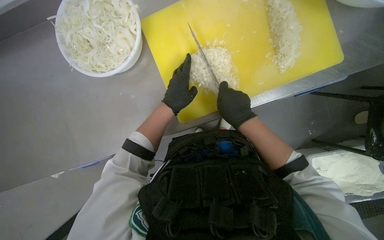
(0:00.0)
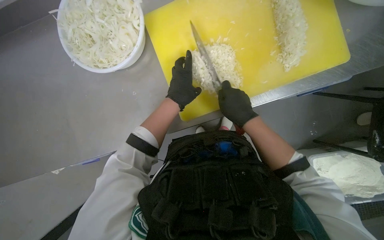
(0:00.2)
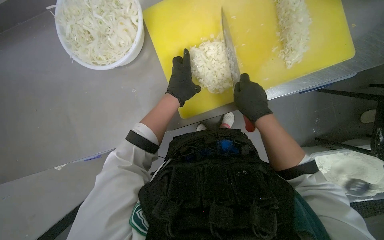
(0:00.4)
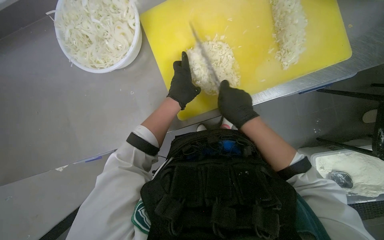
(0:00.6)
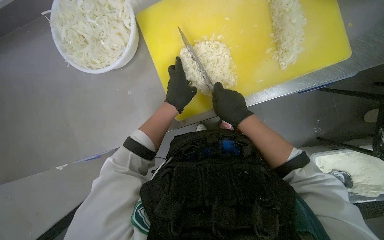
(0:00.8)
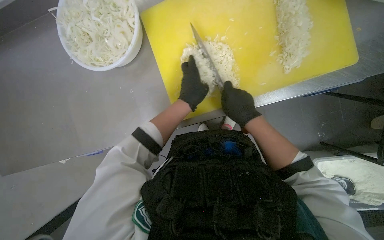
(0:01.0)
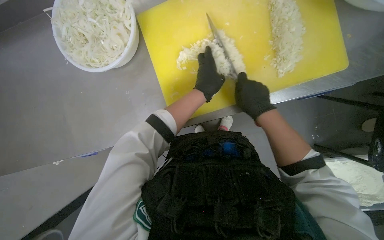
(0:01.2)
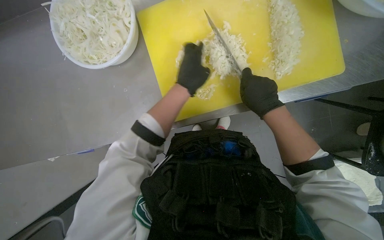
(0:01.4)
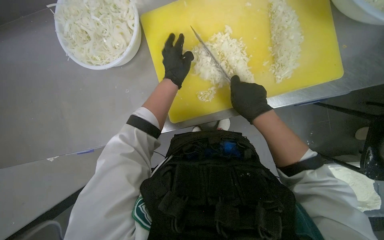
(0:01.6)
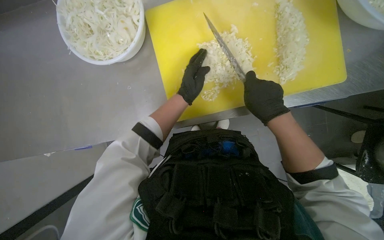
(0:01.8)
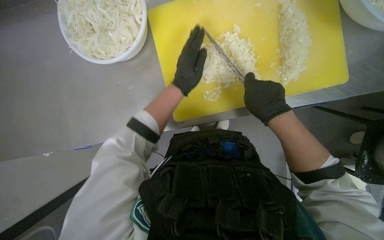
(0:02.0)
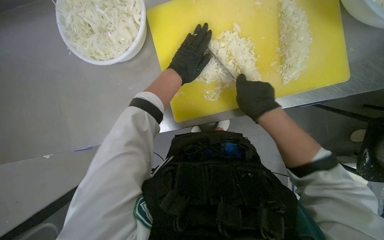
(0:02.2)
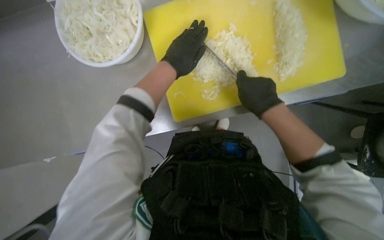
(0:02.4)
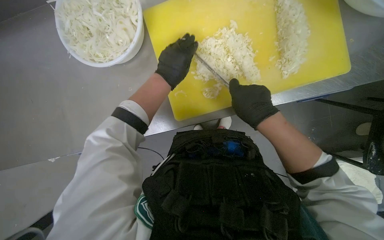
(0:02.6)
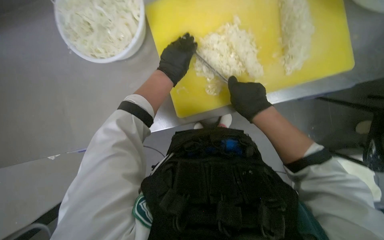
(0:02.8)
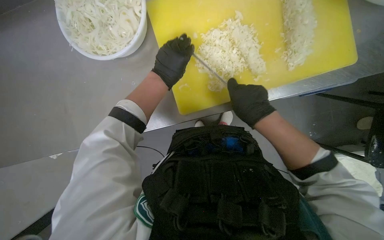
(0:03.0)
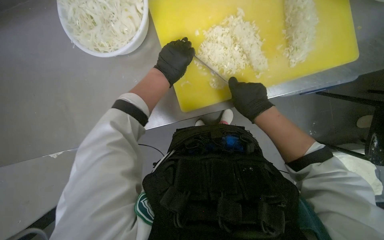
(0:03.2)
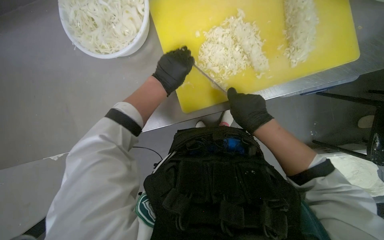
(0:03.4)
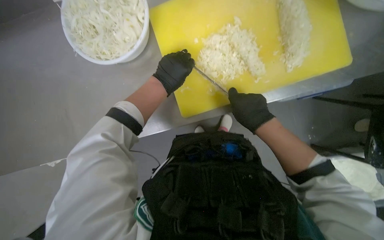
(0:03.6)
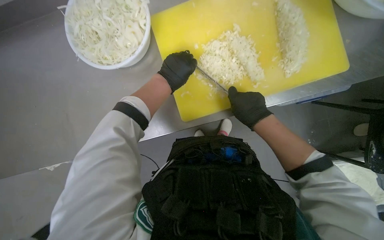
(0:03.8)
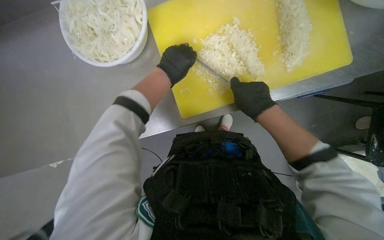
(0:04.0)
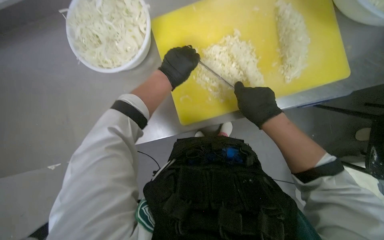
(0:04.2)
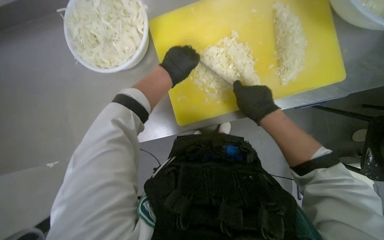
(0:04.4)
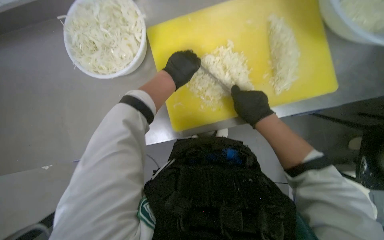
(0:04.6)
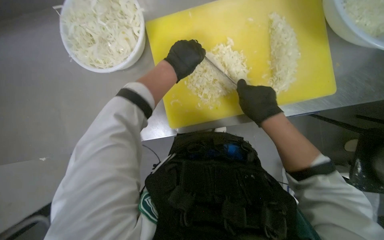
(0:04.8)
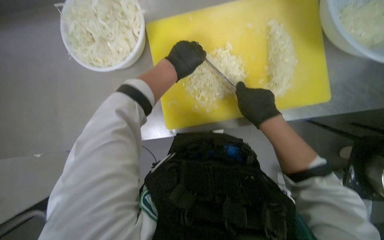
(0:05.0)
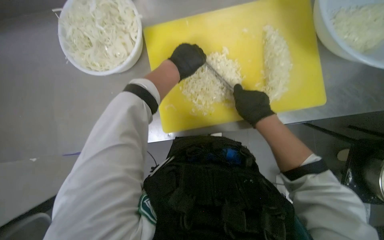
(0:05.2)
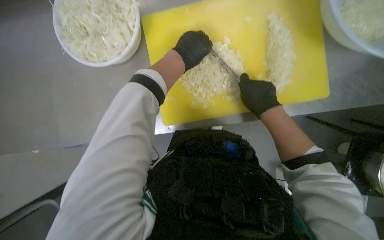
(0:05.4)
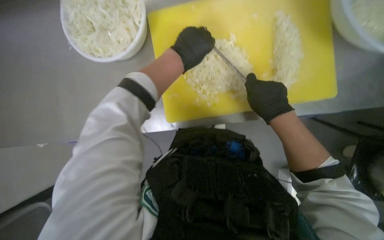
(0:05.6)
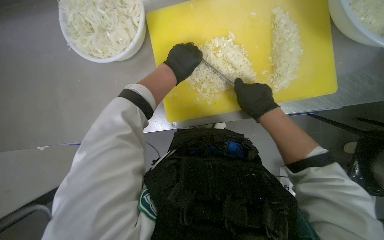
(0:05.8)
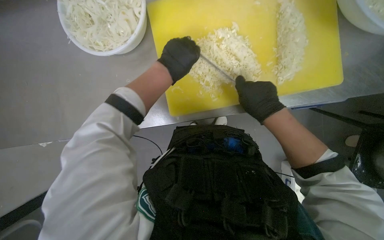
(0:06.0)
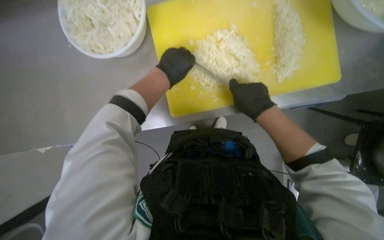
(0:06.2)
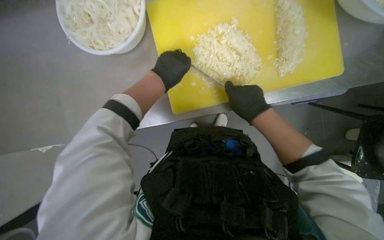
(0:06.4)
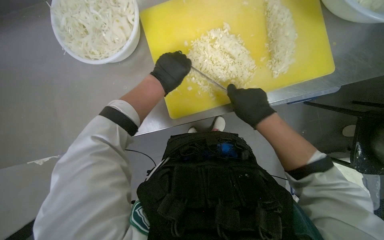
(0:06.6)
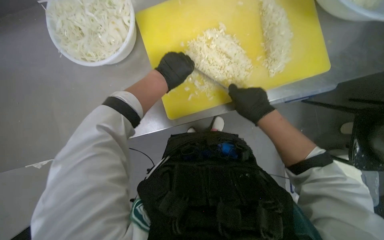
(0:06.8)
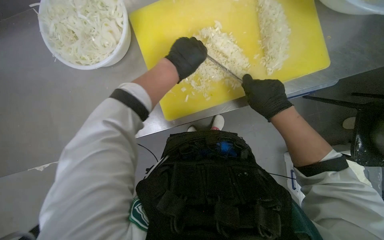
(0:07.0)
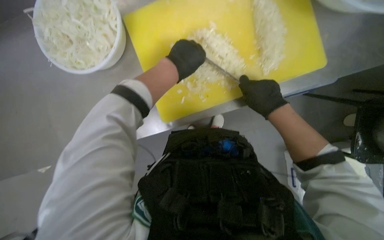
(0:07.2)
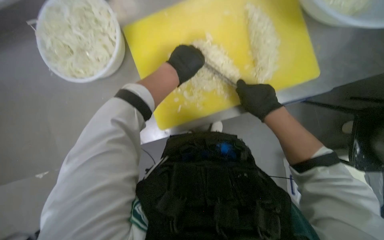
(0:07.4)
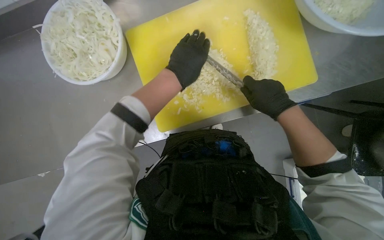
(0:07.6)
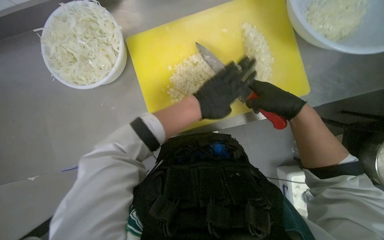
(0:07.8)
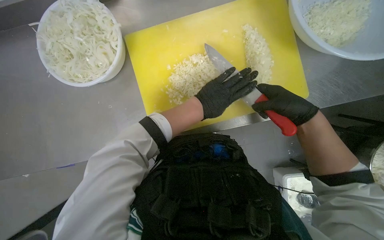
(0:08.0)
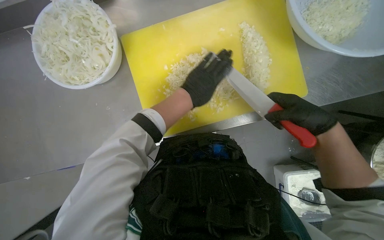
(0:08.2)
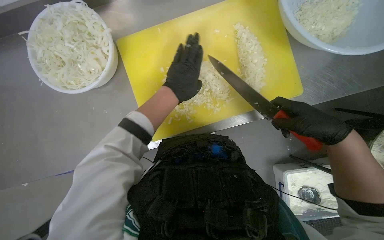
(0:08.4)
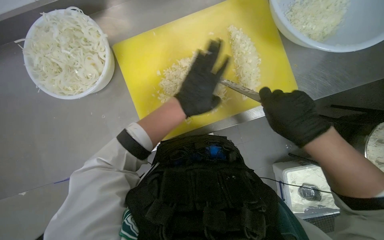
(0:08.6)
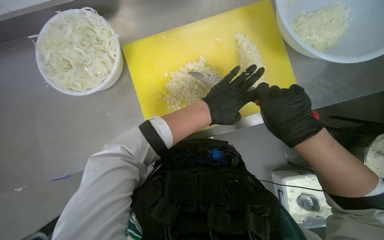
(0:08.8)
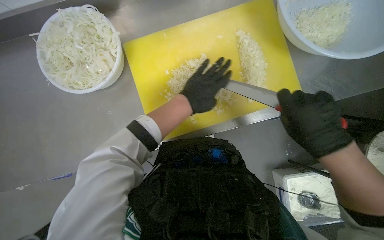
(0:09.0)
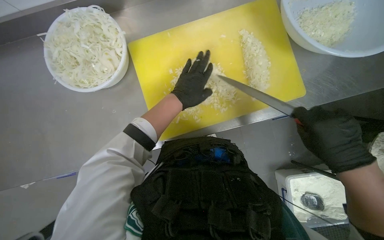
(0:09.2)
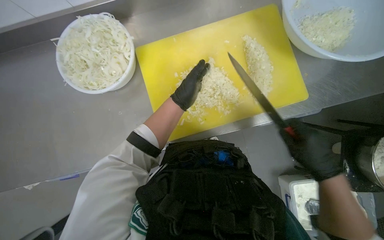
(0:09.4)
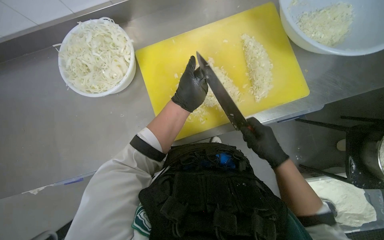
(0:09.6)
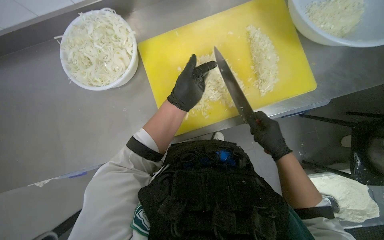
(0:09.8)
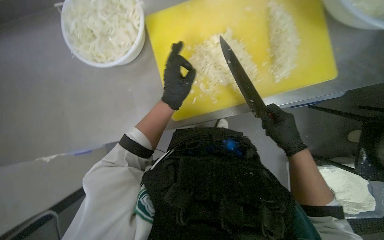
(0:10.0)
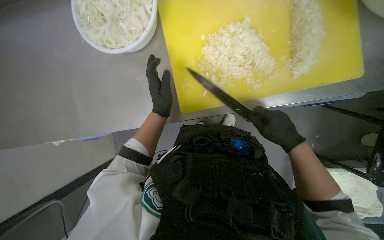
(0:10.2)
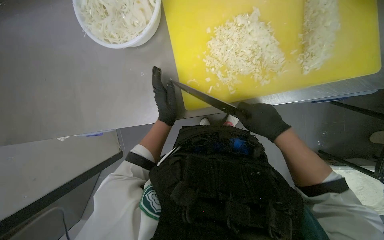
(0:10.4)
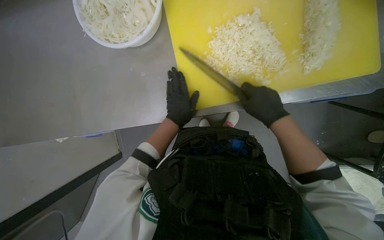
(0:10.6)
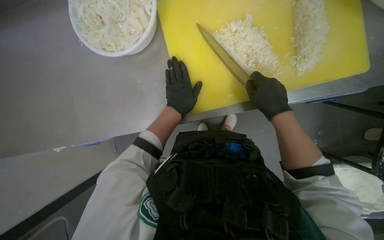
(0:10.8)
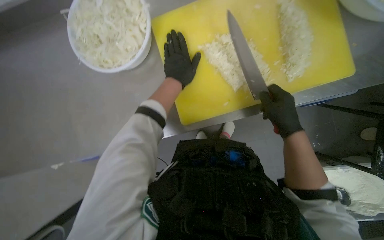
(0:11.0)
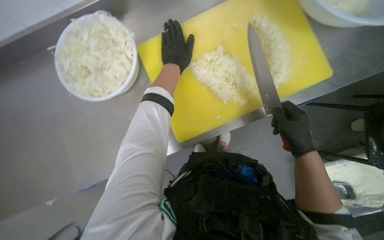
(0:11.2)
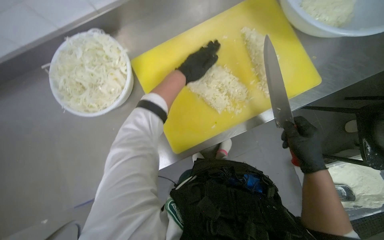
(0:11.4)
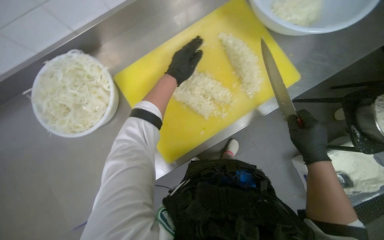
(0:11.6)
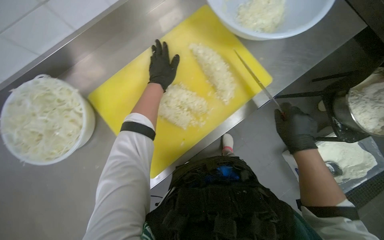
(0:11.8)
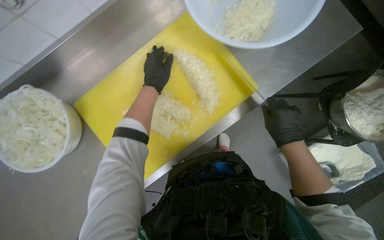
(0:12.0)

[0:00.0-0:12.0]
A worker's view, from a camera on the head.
Job: preparing food.
The whole recording: Chopping onions. The worker continues chopping onions on a yellow cutting board, then transfers them to a bowl and gets more onions to chop.
0:00.0 to 0:01.6: The left hand moves up the picture, about 10 cm.
0:01.6 to 0:03.0: The hands stay close to where they were, moving slightly.
0:03.0 to 0:04.4: The hands stay close to where they were, moving slightly.
0:04.4 to 0:06.0: The hands make small movements and keep their place.
0:06.0 to 0:07.6: The hands stay close to where they were, moving slightly.
0:07.6 to 0:09.0: The left hand goes left and right, approximately 10 cm each way, reversing 2 times; the right hand is displaced nearer to the camera by approximately 15 cm.
0:09.0 to 0:10.4: The left hand heads to the left, covering approximately 15 cm; the right hand moves farther from the camera, some 15 cm.
0:10.4 to 0:12.0: The scene turns approximately 25 degrees counterclockwise in the picture. The left hand heads up the picture, covering roughly 35 cm.

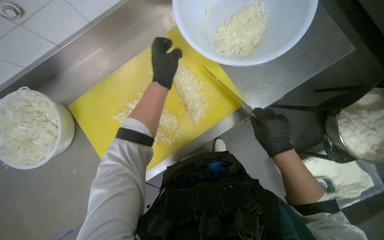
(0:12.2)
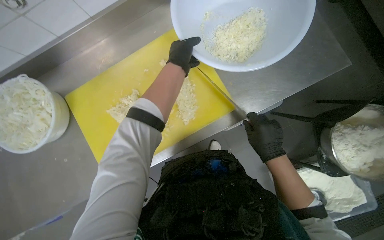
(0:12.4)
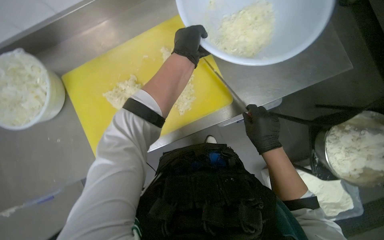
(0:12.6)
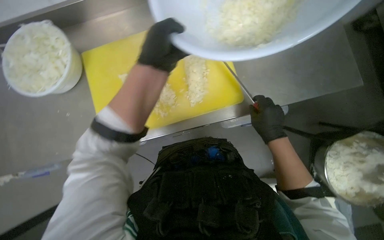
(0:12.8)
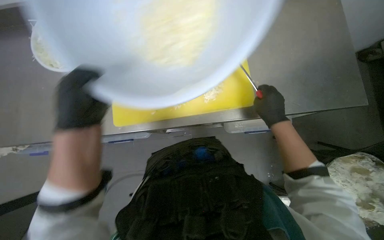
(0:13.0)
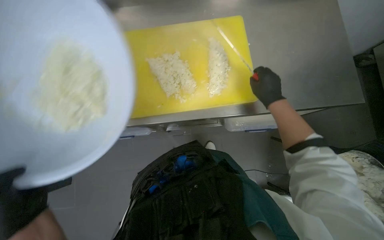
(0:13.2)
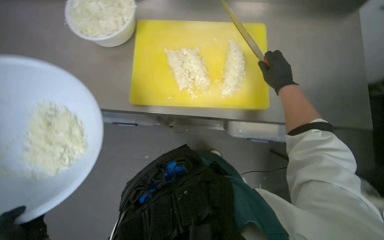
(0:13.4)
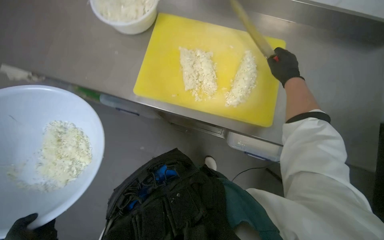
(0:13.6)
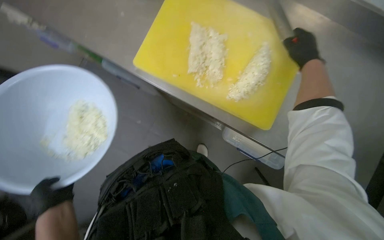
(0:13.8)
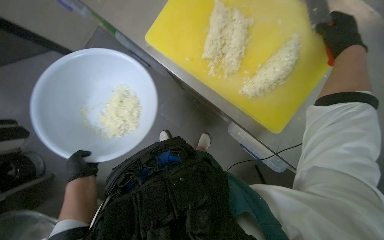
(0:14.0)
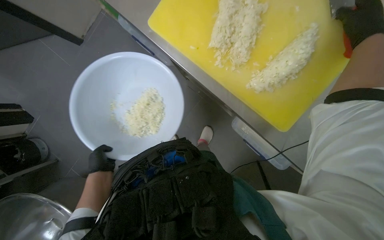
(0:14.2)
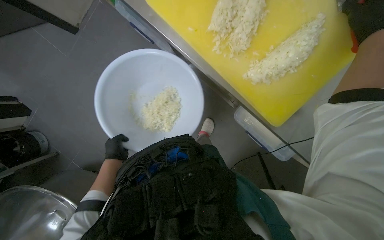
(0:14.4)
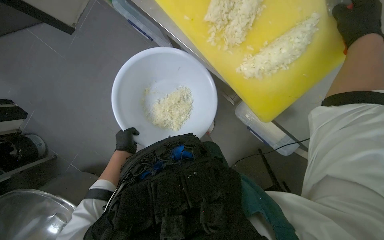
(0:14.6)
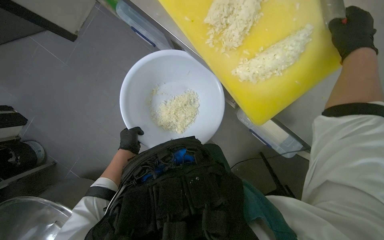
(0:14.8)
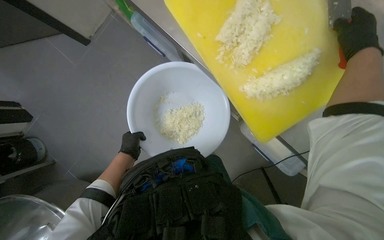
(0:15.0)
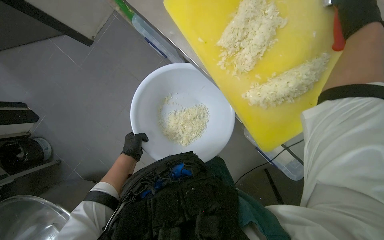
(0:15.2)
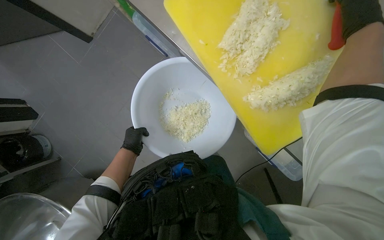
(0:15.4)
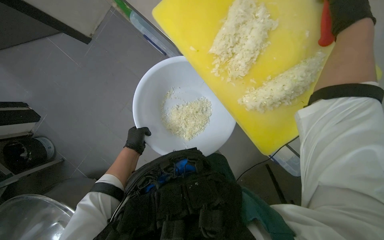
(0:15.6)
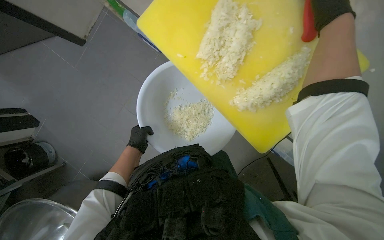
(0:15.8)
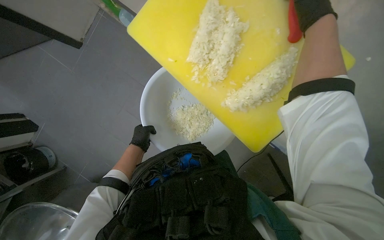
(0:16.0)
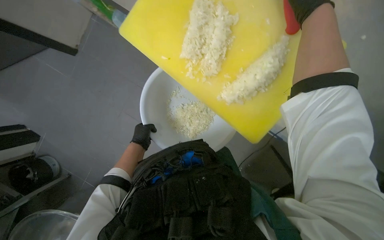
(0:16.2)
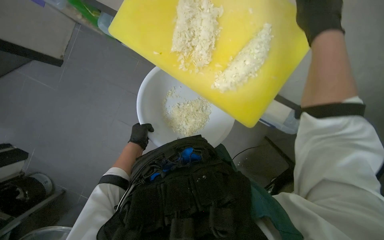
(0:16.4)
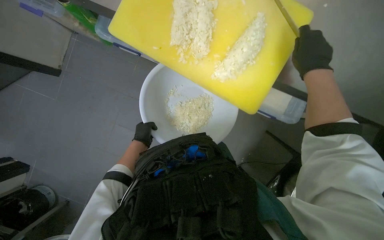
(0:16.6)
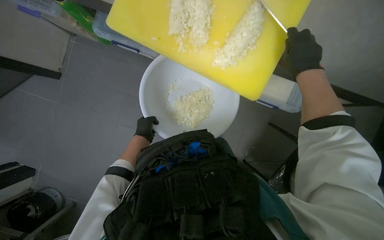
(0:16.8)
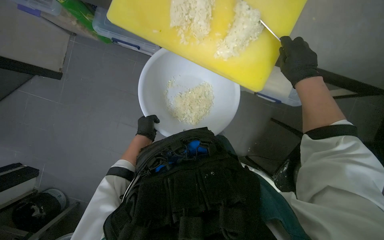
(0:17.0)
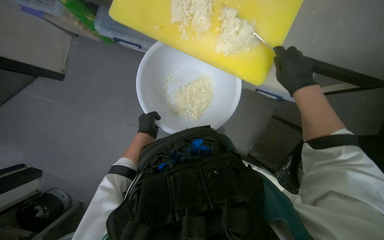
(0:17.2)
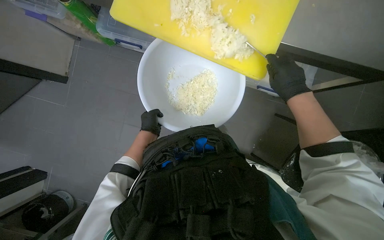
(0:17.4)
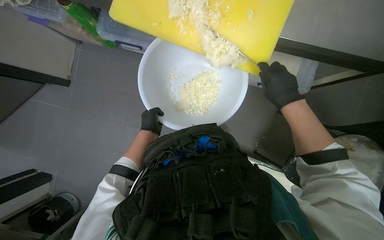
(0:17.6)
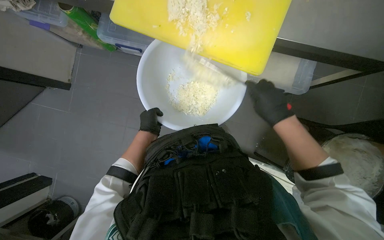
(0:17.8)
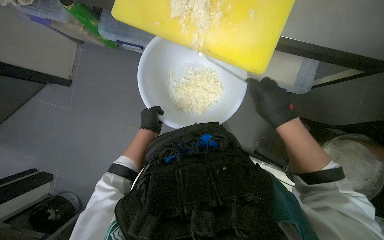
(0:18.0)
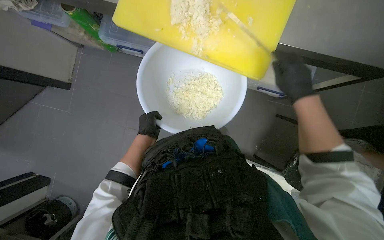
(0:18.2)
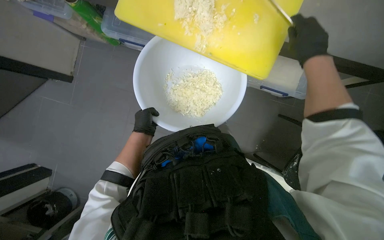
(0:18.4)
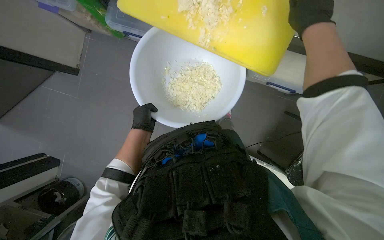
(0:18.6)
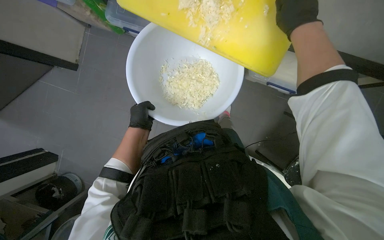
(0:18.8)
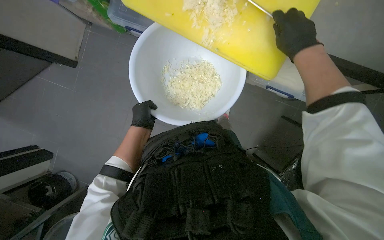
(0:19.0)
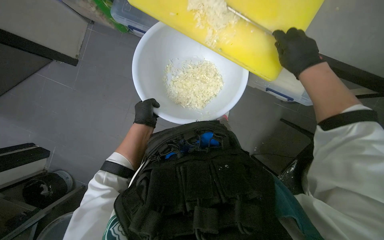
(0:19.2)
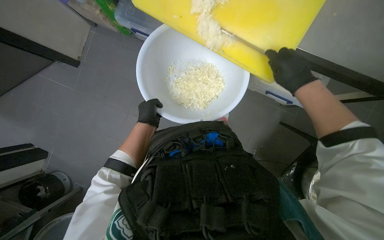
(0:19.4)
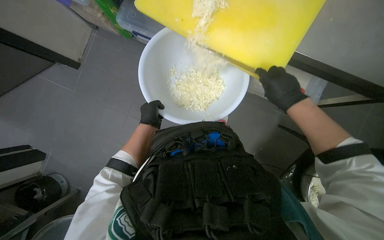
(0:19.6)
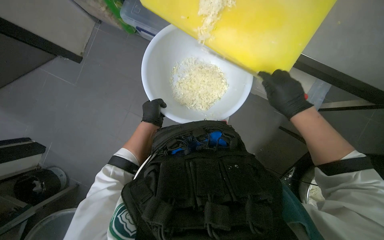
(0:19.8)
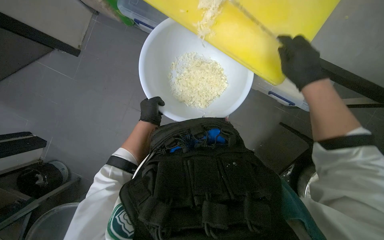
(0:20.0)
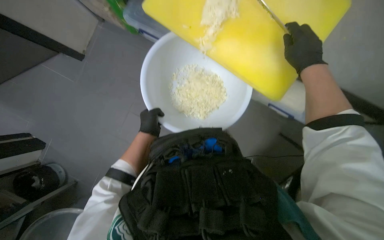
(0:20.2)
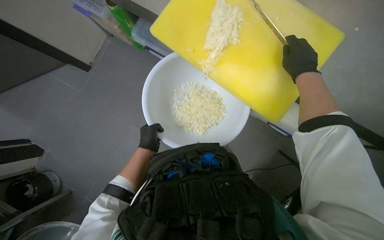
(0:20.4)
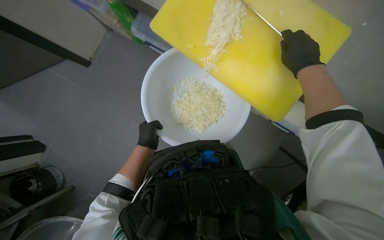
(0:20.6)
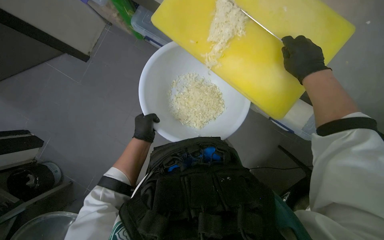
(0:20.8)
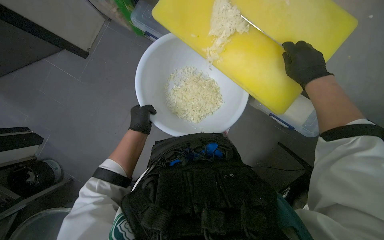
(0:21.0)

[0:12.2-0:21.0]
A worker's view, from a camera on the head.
Job: preparing food.
The whole recording: Chopping onions. The worker continues chopping onions on a yellow cutting board, then transfers them to a bowl and gets more onions to chop.
0:12.2 to 0:13.6: Everything in view rotates approximately 40 degrees clockwise. The right hand shifts some 15 cm up the picture.
0:13.6 to 0:15.2: The view tips downward by some 15 degrees.
0:15.2 to 0:16.6: The left hand goes roughly 10 cm up the picture.
0:16.6 to 0:18.0: The right hand travels down the picture by approximately 30 cm.
0:18.0 to 0:19.6: The right hand reaches roughly 20 cm up the picture, then returns.
0:19.6 to 0:21.0: The right hand shifts approximately 15 cm up the picture.
